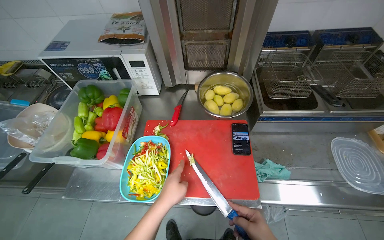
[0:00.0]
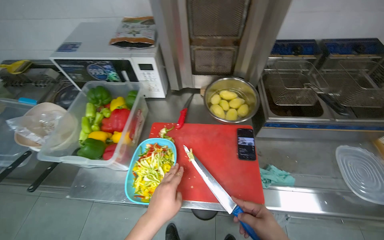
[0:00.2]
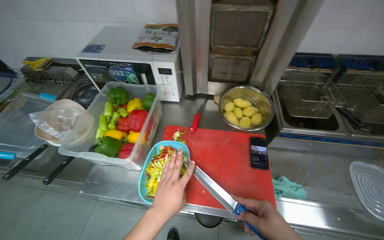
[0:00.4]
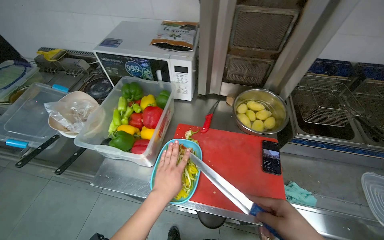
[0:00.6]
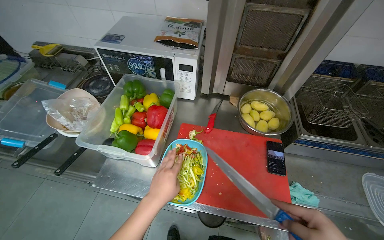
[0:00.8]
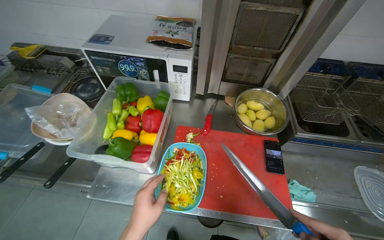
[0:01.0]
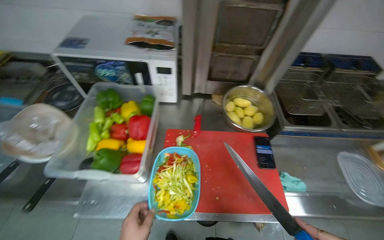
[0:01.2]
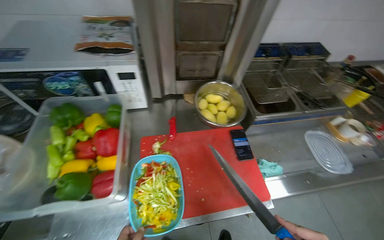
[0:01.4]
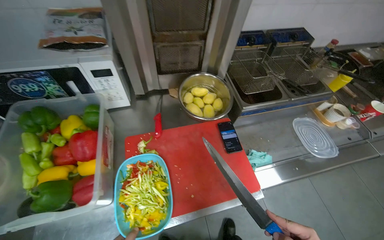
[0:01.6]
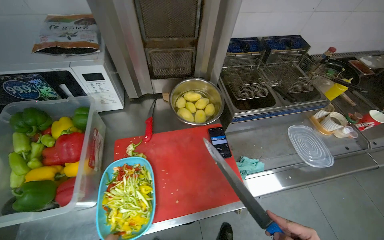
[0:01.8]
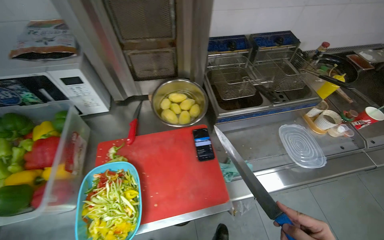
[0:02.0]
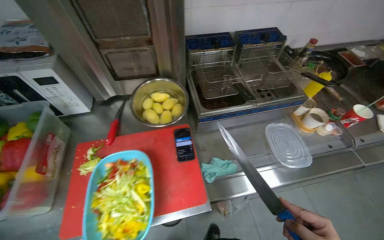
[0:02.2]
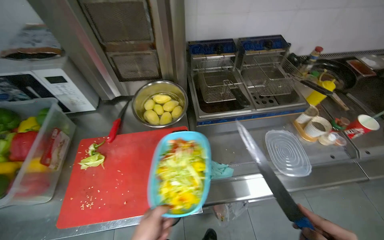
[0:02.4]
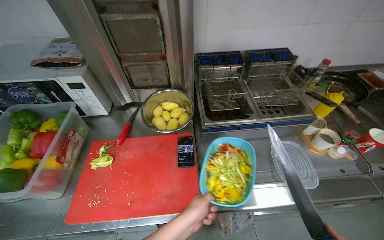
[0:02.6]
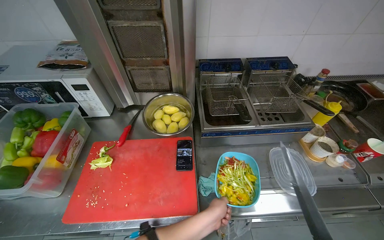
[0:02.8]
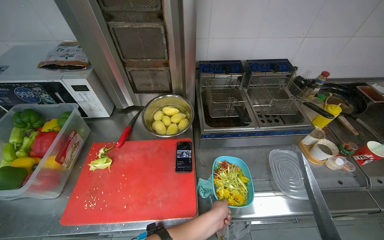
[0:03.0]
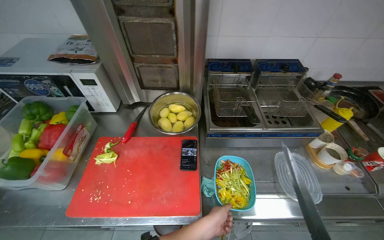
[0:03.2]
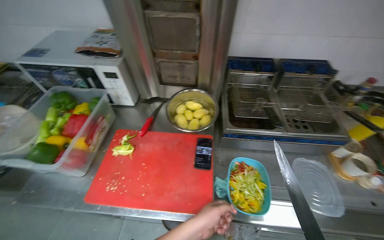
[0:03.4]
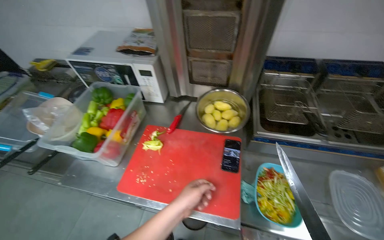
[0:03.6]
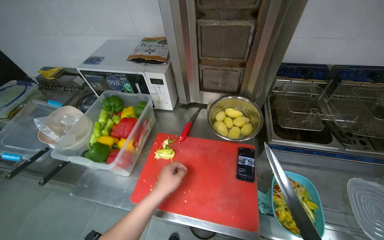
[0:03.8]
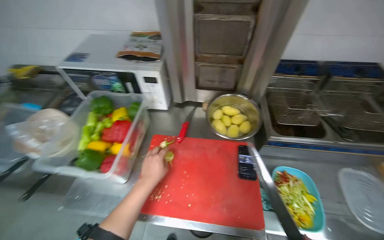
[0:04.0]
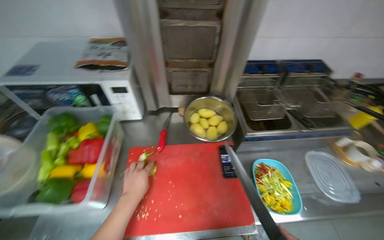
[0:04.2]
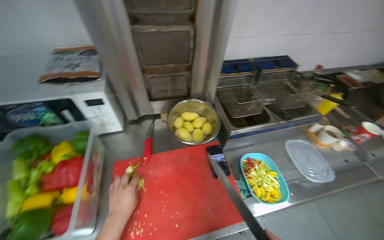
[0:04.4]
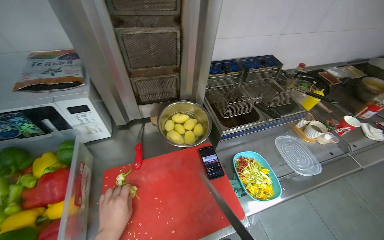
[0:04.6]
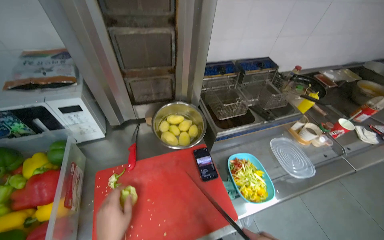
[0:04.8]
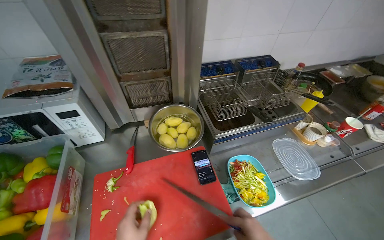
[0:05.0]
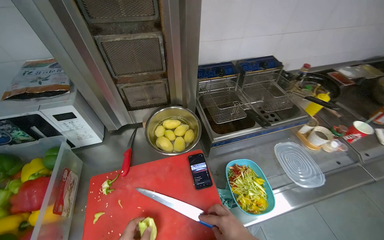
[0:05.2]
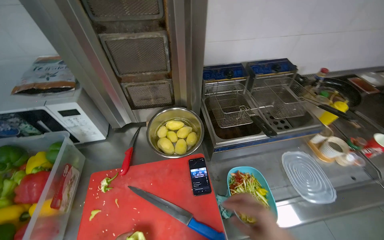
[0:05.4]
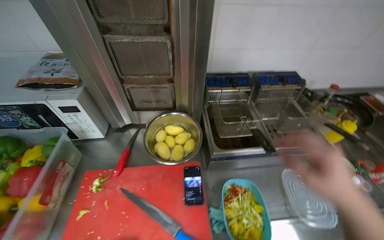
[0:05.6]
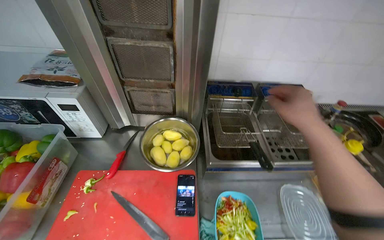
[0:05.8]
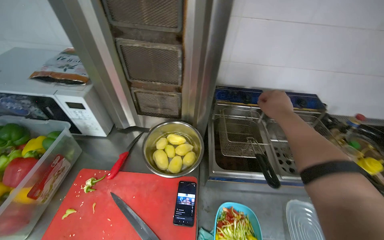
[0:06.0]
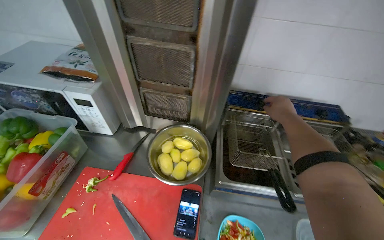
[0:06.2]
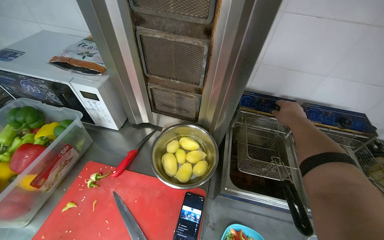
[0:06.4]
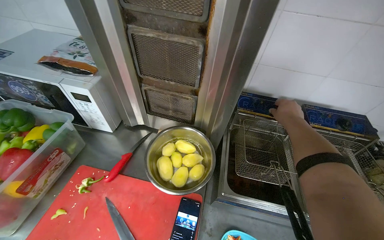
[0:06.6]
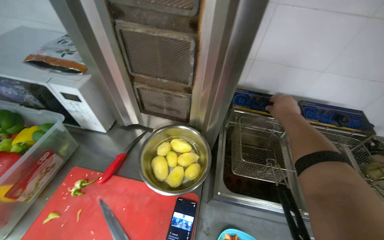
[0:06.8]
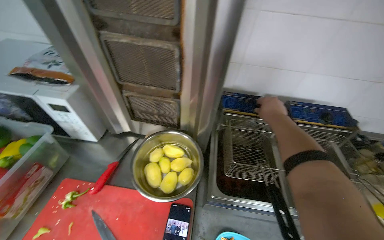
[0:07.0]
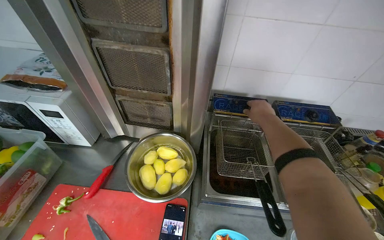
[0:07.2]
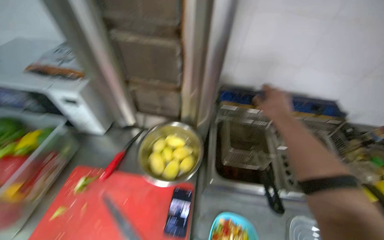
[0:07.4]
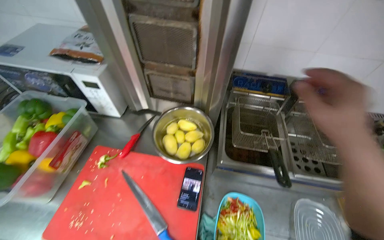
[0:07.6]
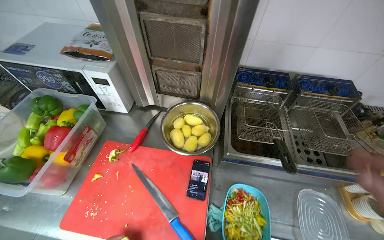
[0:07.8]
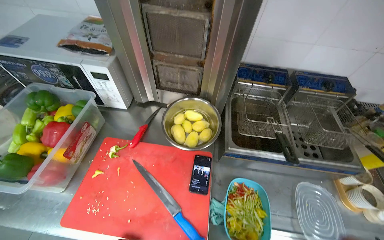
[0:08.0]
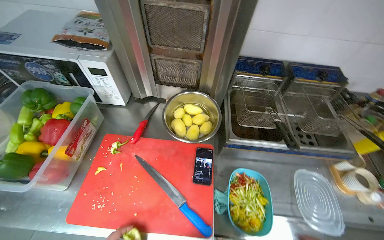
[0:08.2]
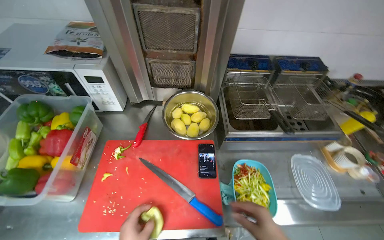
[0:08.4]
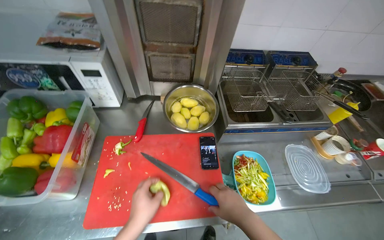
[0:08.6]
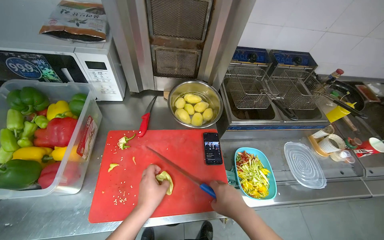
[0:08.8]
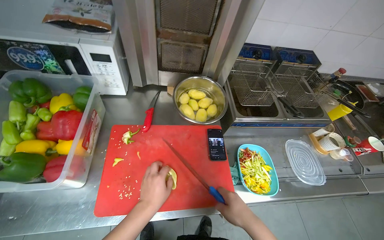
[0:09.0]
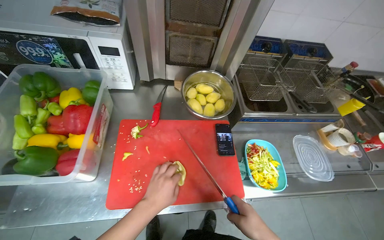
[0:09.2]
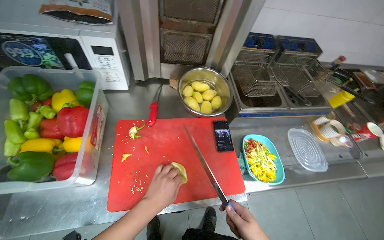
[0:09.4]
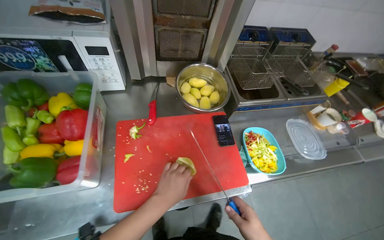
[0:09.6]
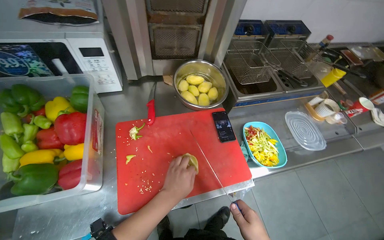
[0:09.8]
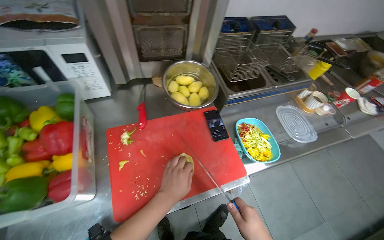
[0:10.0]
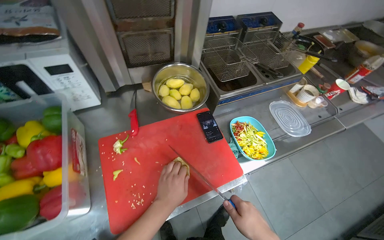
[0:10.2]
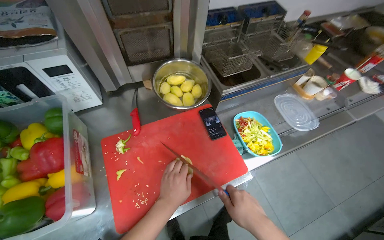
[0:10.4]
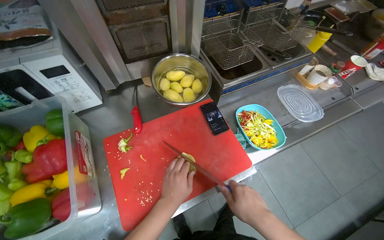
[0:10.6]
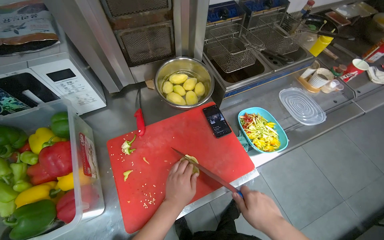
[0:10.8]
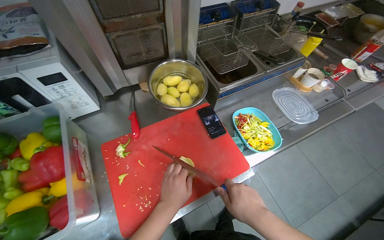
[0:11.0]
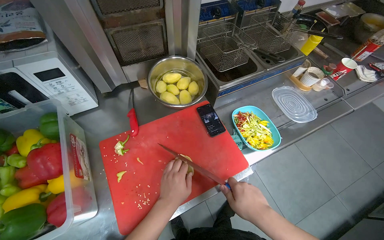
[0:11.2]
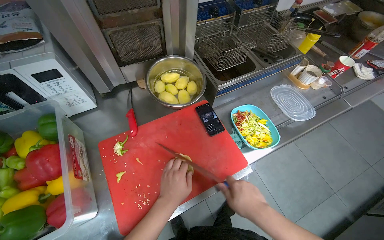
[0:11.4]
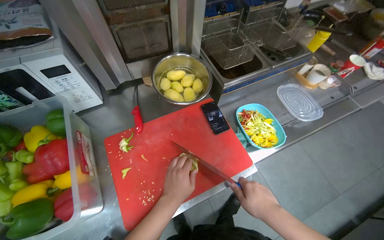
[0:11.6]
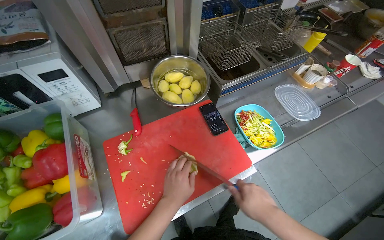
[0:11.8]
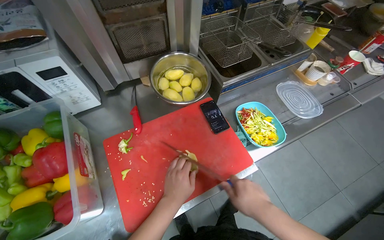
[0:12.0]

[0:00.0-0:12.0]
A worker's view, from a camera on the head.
Job: preparing food.
The whole recording: Cutting bell peppers. The worker cuts bell peppers into strips on a red cutting board and transfers them to a container.
0:00.0 to 0:01.6: The wearer's head swings about 20 degrees to the right.
0:04.4 to 0:06.0: The head rotates some 15 degrees to the left.
0:06.0 to 0:07.6: The right hand goes some 15 cm nearer to the camera.
0:10.4 to 0:12.0: The hands work in one place, with small movements.

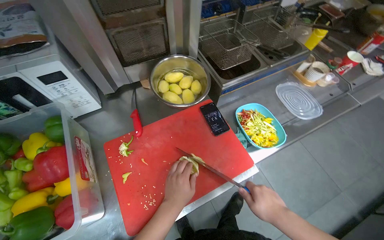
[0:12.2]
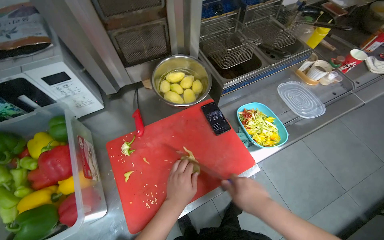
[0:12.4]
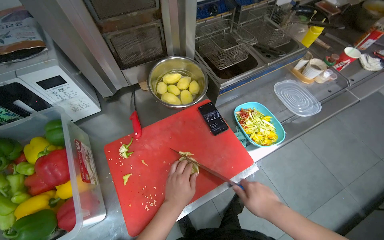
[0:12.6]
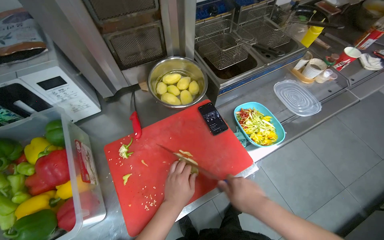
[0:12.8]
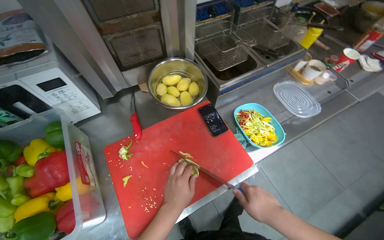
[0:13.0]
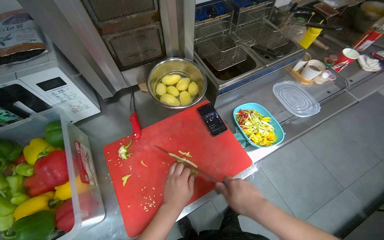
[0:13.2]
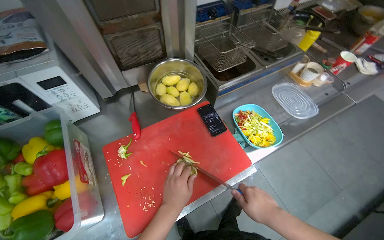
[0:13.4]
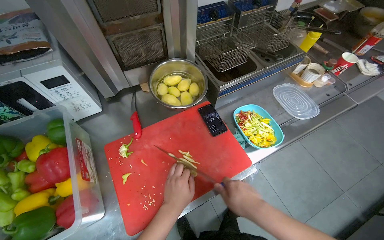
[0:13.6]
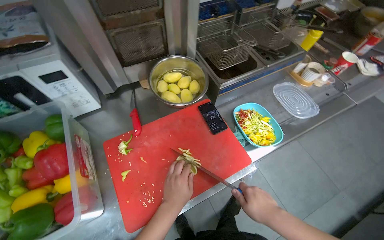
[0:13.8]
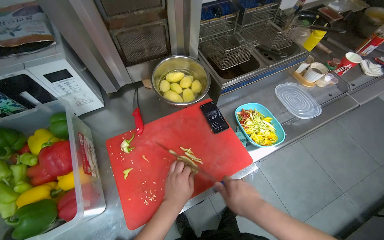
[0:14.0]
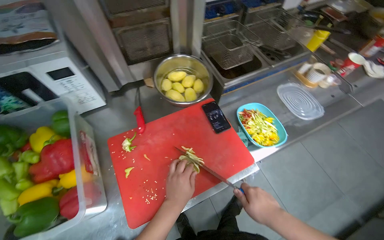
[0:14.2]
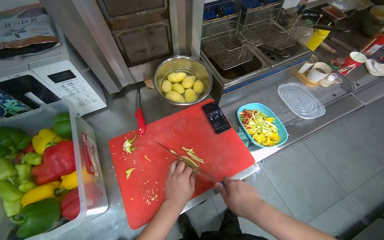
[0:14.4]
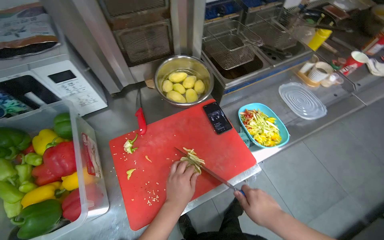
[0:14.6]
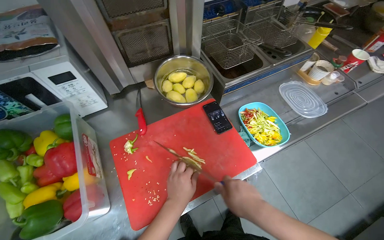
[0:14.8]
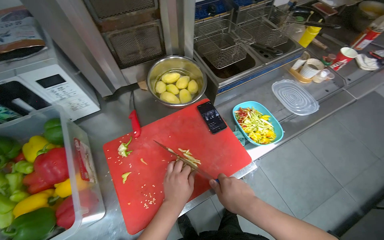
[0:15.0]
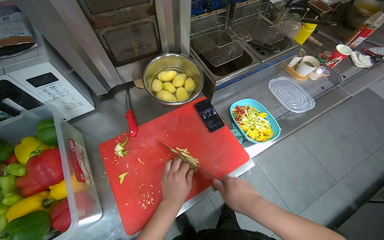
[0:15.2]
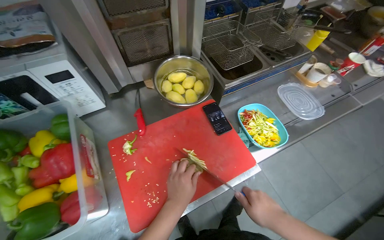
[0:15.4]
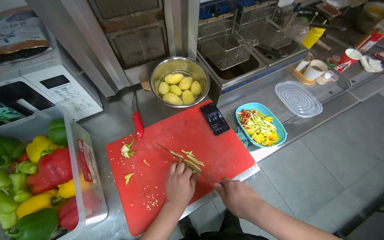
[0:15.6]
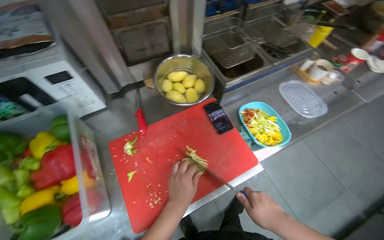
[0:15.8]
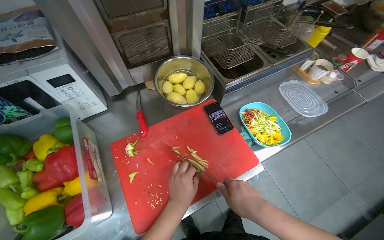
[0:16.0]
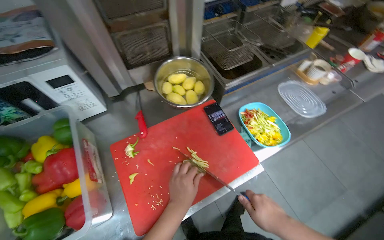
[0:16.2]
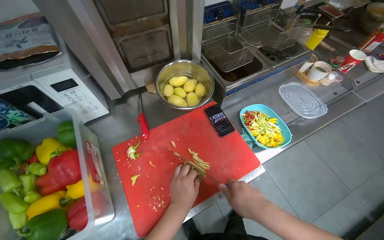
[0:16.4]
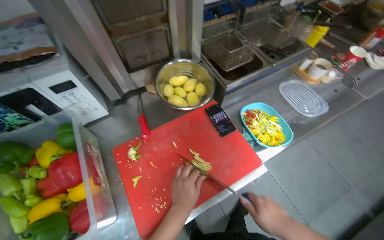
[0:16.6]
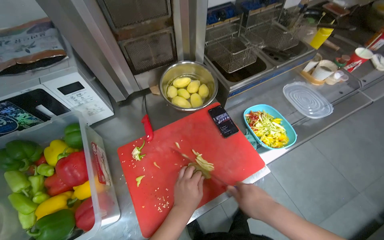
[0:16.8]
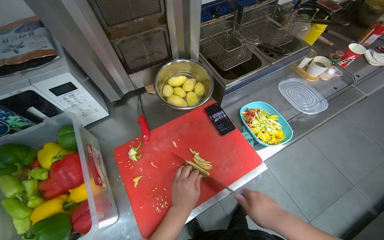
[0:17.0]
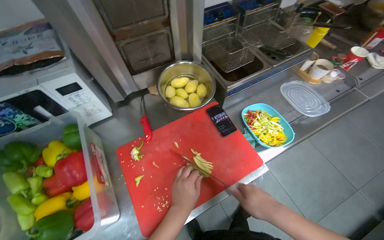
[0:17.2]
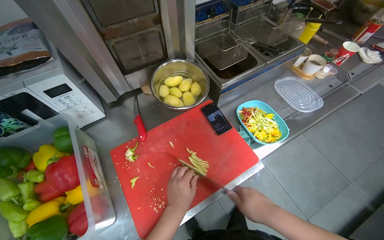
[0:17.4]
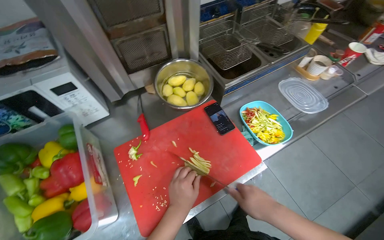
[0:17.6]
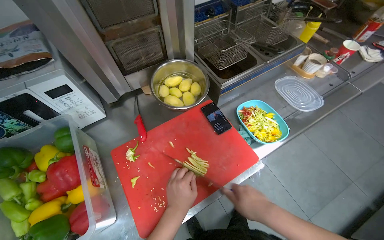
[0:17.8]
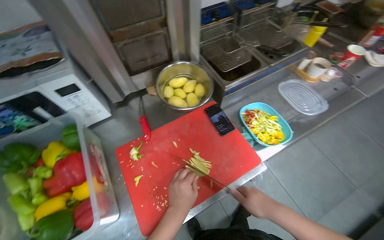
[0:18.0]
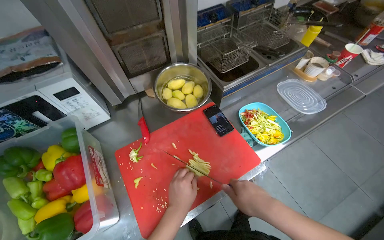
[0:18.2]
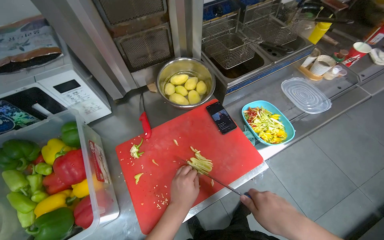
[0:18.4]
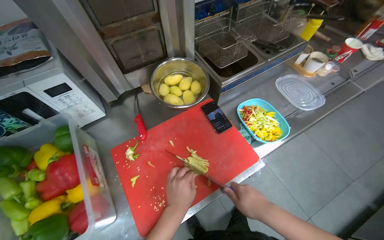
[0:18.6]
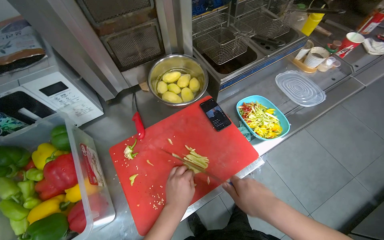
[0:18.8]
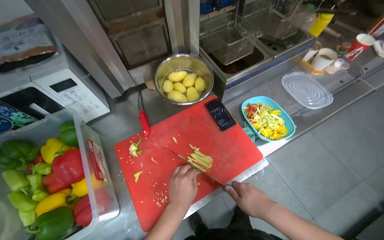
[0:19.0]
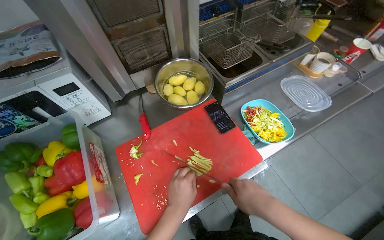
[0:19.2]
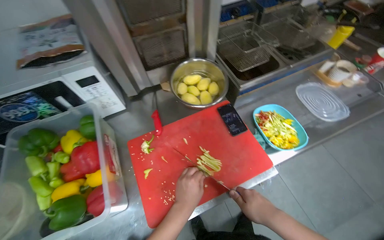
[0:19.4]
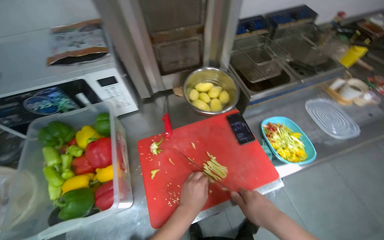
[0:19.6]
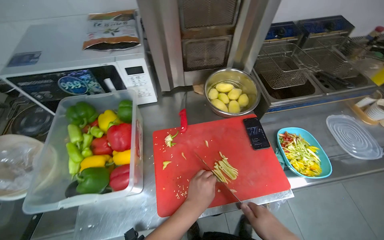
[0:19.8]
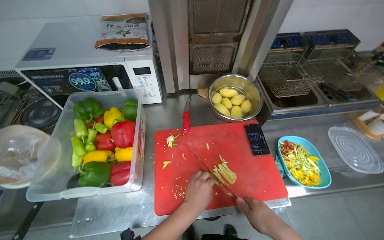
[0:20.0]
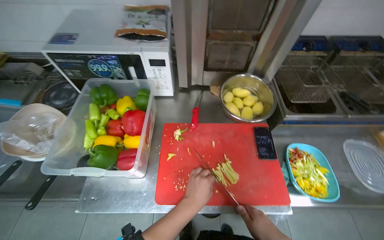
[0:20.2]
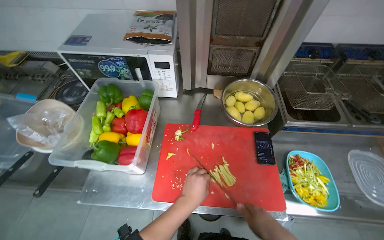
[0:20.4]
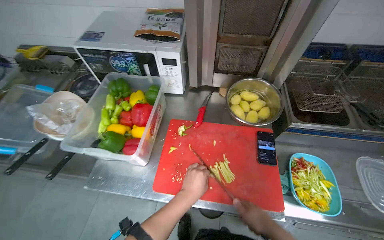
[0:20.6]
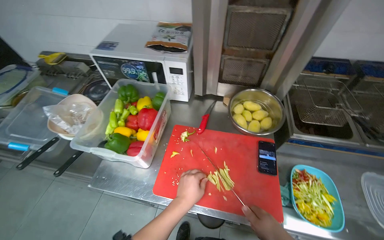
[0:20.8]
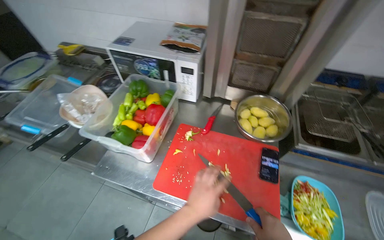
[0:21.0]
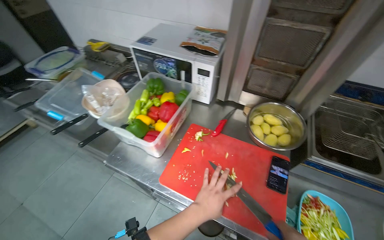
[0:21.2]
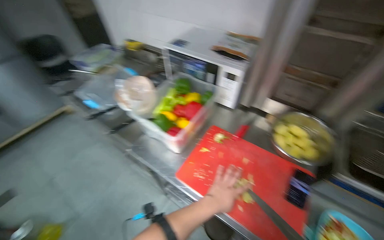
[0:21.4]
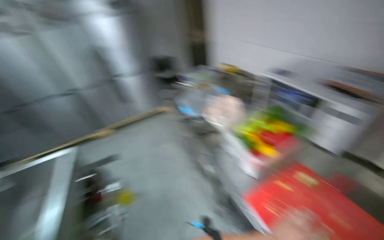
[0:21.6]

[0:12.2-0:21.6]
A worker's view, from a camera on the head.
Job: preparing food.
The whole recording: Cutting bell peppers. The worker cuts bell peppers into strips on a red cutting board and transfers them to a container.
0:12.2 to 0:18.4: The hands stay close to where they were, moving slightly.
0:20.0 to 0:21.6: The wearer's head swings about 70 degrees to the left. The camera pitches upward, by approximately 15 degrees.
